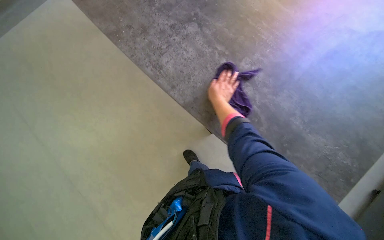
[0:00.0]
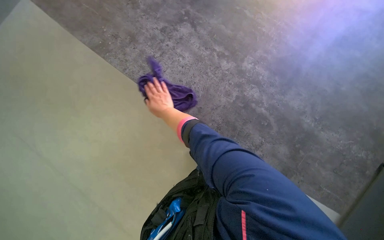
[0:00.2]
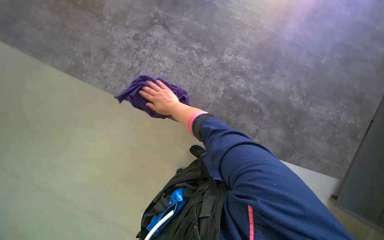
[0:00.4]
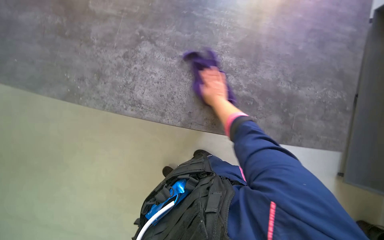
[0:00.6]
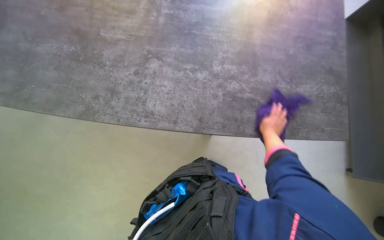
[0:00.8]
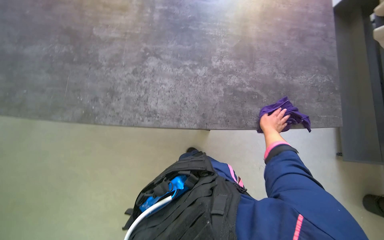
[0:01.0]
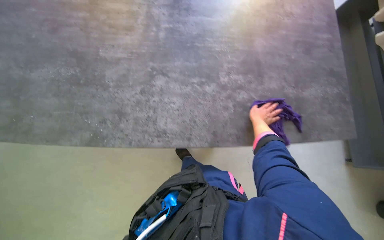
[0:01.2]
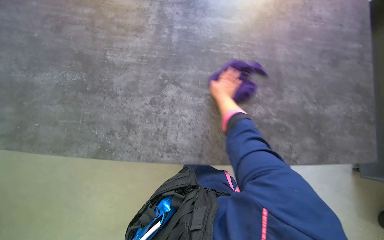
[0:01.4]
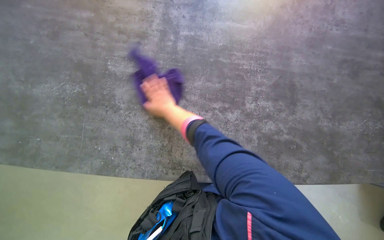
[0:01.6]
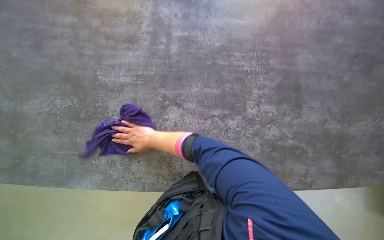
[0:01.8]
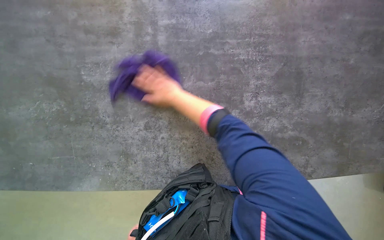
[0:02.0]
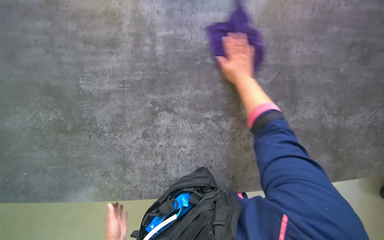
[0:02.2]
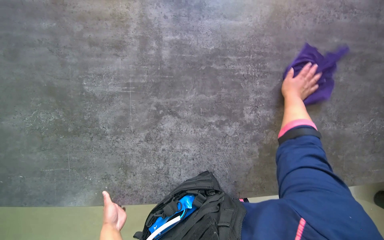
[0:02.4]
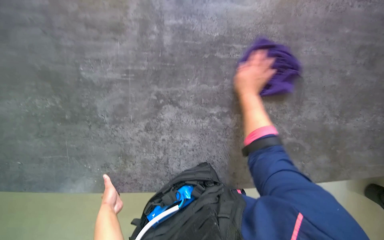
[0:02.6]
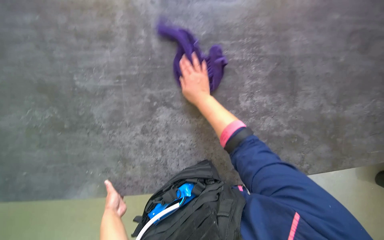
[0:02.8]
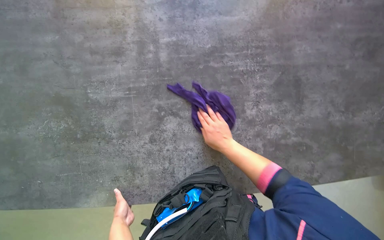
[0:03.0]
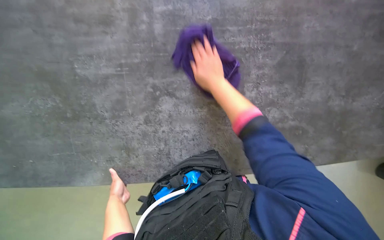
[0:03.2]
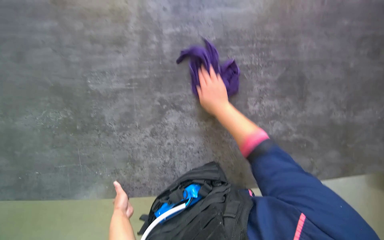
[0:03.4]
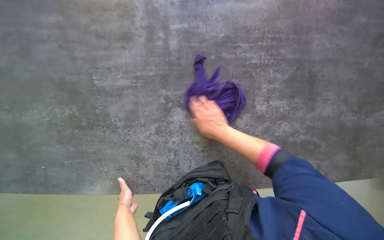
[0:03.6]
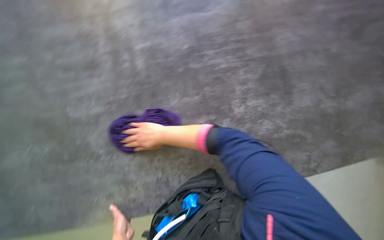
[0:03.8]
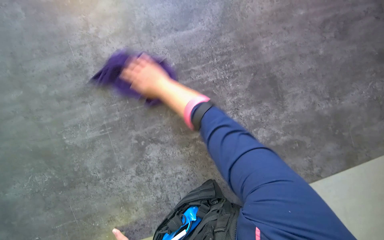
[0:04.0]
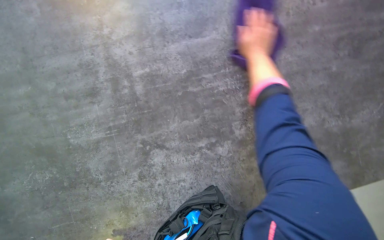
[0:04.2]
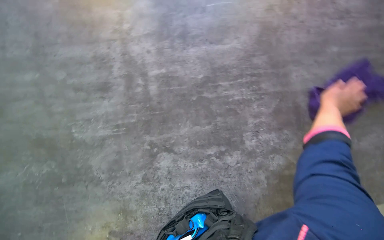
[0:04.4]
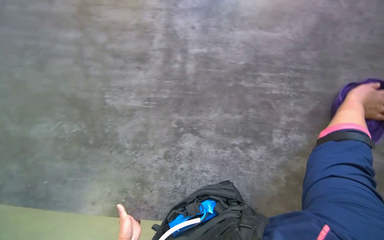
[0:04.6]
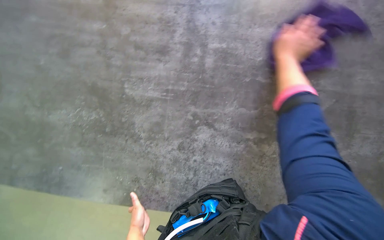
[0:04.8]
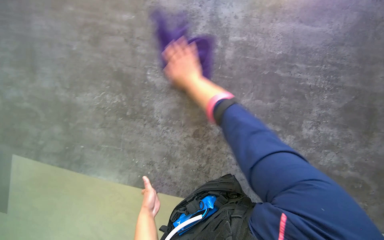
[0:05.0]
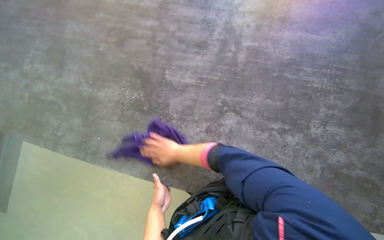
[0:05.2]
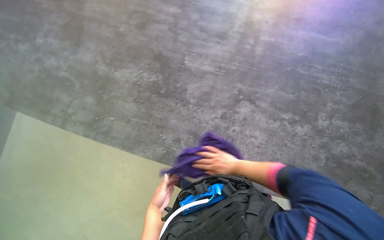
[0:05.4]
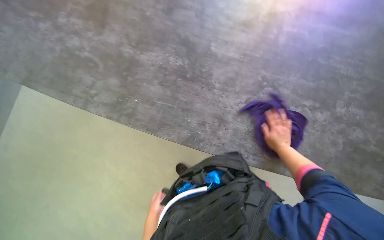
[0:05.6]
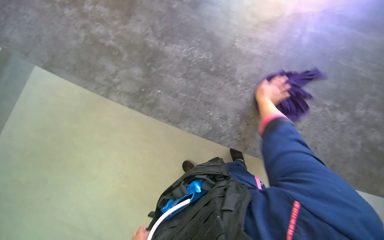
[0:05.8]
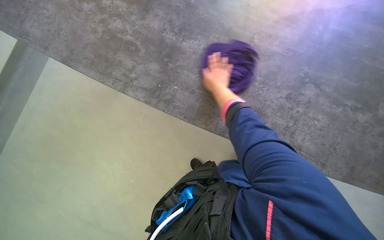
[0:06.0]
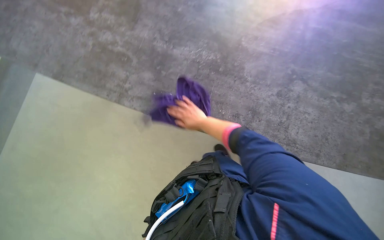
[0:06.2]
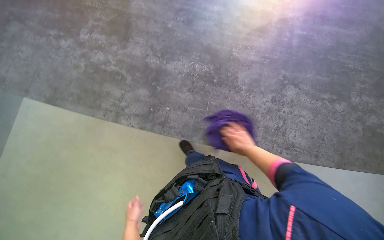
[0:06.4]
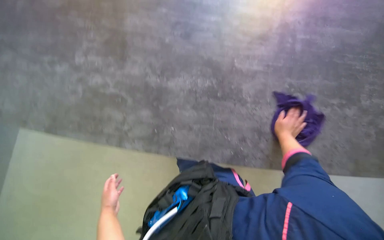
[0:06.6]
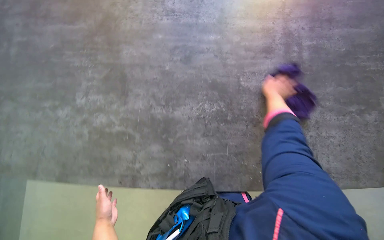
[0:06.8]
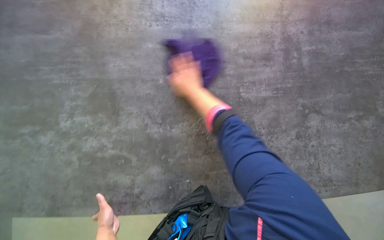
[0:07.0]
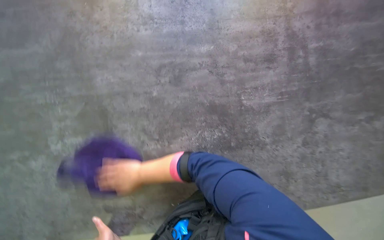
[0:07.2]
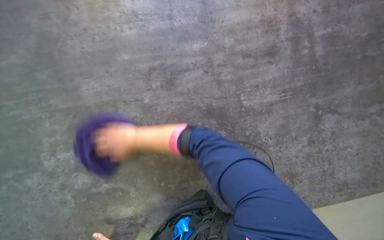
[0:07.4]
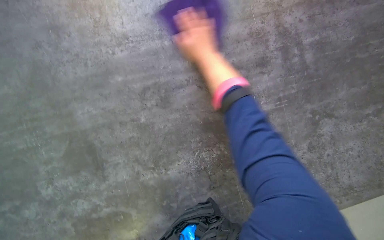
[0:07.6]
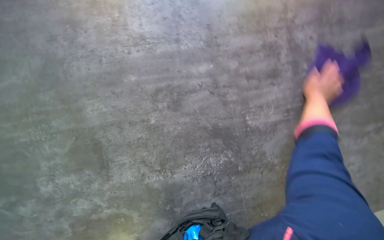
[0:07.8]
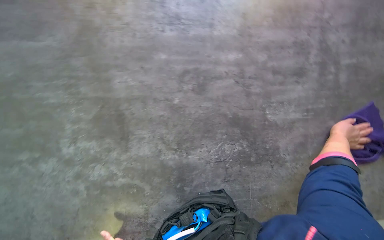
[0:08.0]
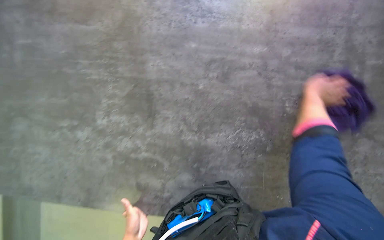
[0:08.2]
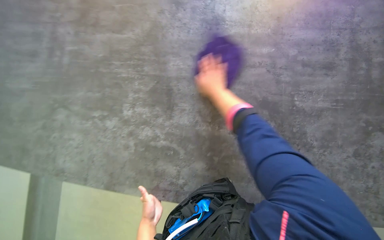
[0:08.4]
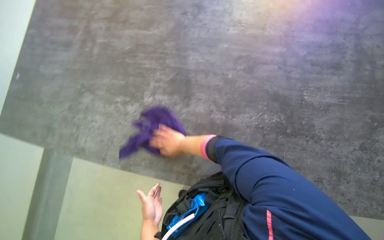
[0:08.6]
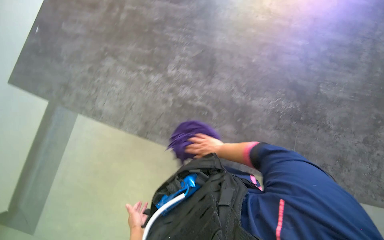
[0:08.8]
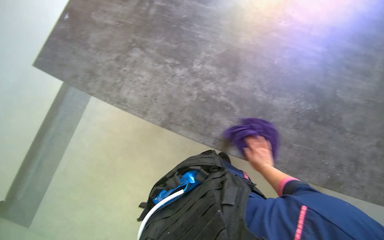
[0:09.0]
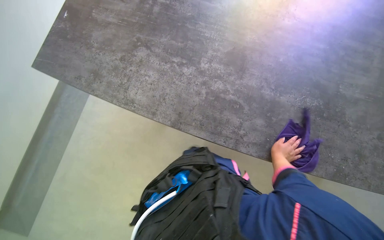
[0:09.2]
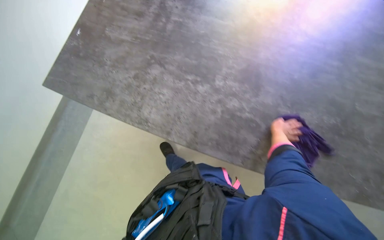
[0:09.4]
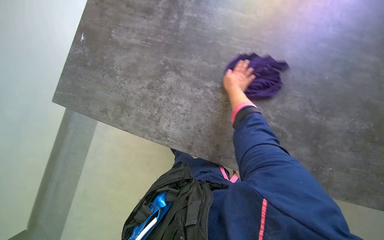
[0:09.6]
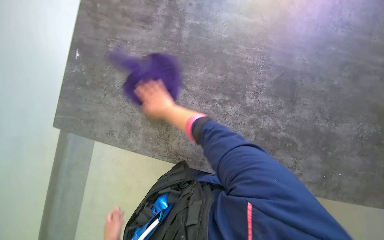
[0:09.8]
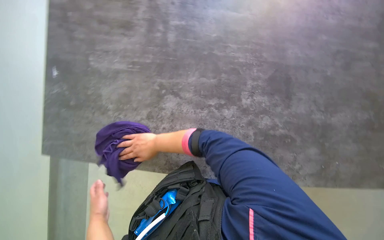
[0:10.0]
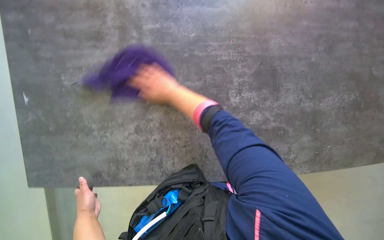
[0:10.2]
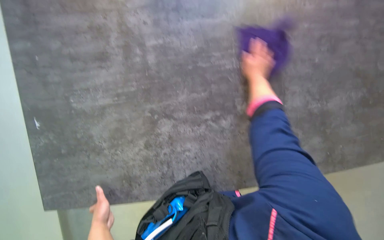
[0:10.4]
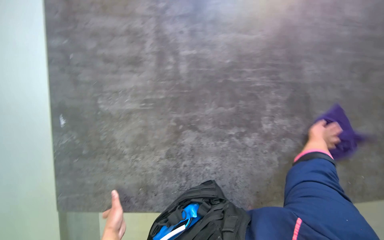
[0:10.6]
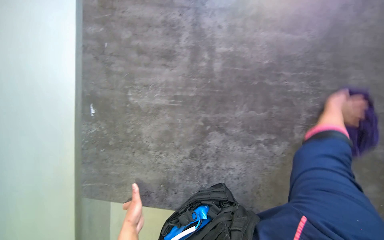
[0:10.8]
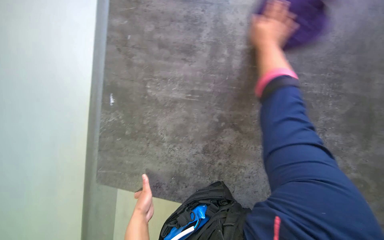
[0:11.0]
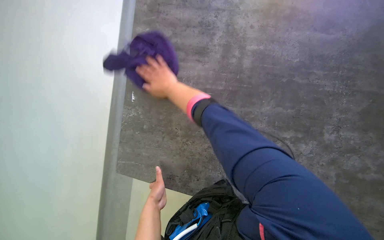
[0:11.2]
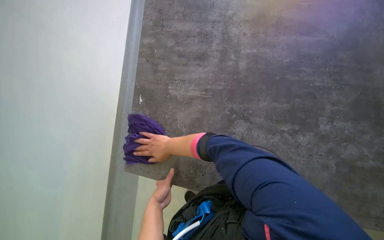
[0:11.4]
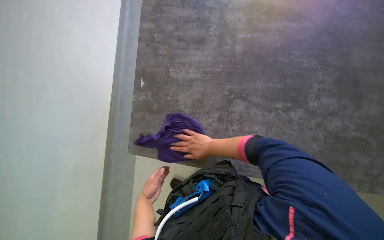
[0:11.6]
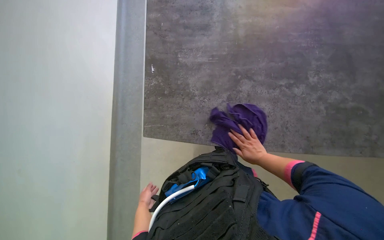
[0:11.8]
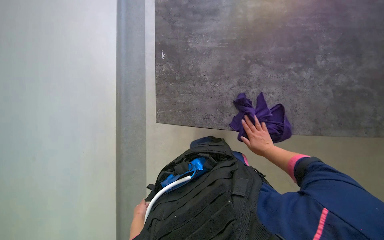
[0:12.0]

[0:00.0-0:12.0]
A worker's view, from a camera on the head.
Job: wiping surfaces.
The whole recording: Wiping shelves and table. The worker wipes down shelves and a large table with a purple cloth.
0.0 to 1.6 s: The wearer moves approximately 40 cm. The scene rotates counterclockwise by roughly 40 degrees.
1.6 to 3.0 s: The right hand moves left and right over roughly 50 cm, changing direction 2 times.
3.0 to 4.4 s: The right hand is displaced to the right and up the picture by approximately 40 cm.
4.4 to 6.0 s: The wearer moves approximately 70 cm. Everything in view rotates approximately 30 degrees clockwise.
6.0 to 7.6 s: The head travels about 50 cm. The scene turns approximately 35 degrees counterclockwise in the picture.
7.6 to 9.0 s: The wearer moves roughly 70 cm. The wearer looks about 10 degrees further upward. The scene rotates clockwise by approximately 35 degrees.
9.0 to 10.4 s: The camera travels about 50 cm. The view tips downward by approximately 15 degrees. The scene rotates counterclockwise by some 25 degrees.
10.4 to 12.0 s: The head travels approximately 50 cm.

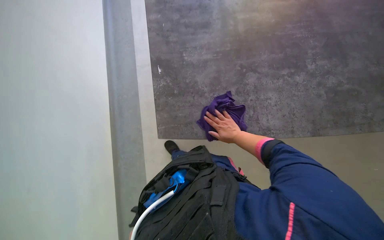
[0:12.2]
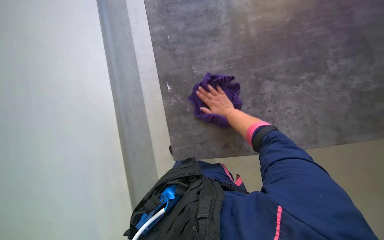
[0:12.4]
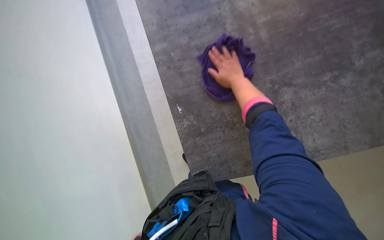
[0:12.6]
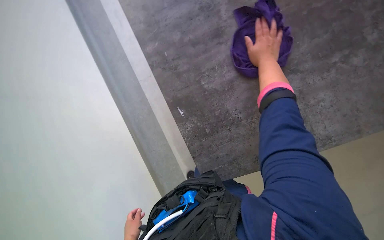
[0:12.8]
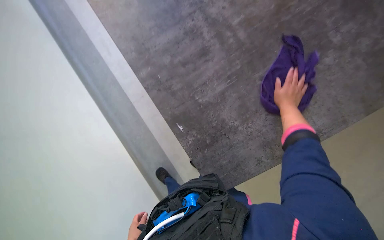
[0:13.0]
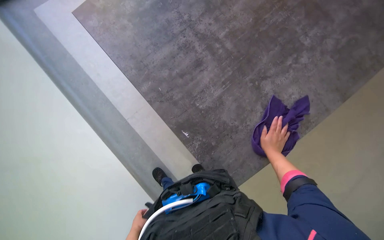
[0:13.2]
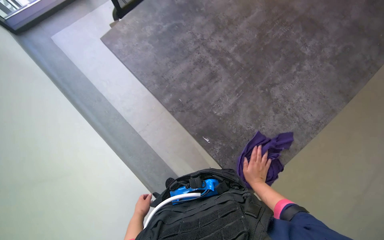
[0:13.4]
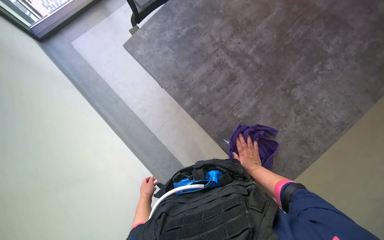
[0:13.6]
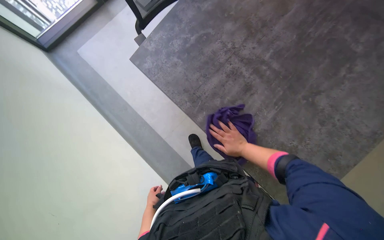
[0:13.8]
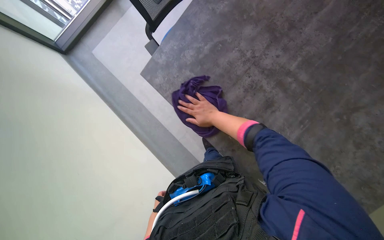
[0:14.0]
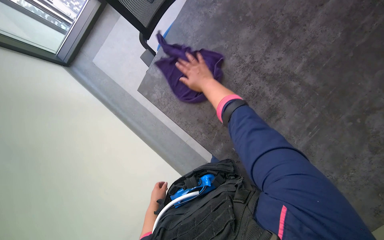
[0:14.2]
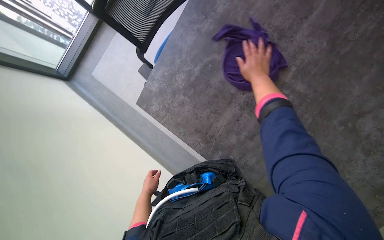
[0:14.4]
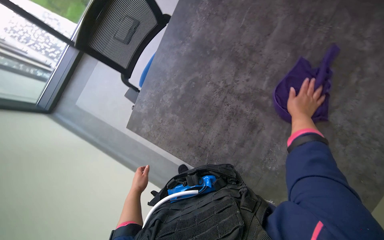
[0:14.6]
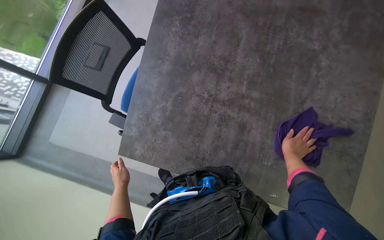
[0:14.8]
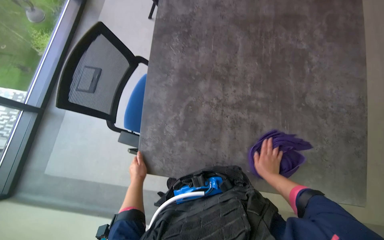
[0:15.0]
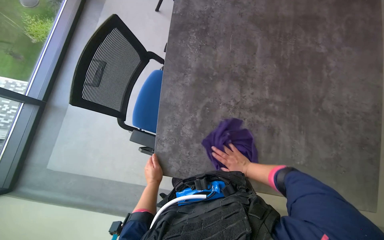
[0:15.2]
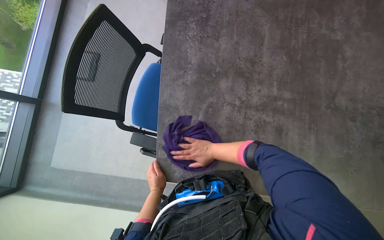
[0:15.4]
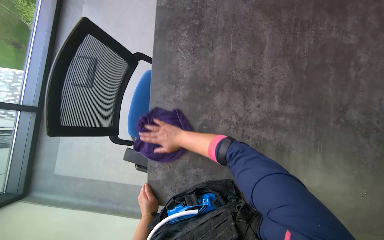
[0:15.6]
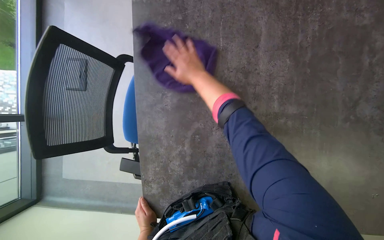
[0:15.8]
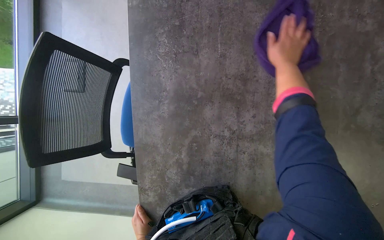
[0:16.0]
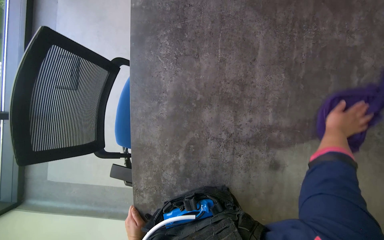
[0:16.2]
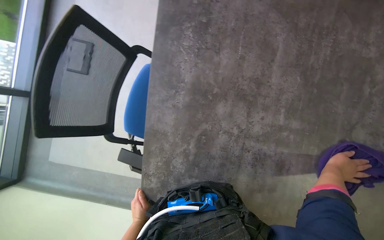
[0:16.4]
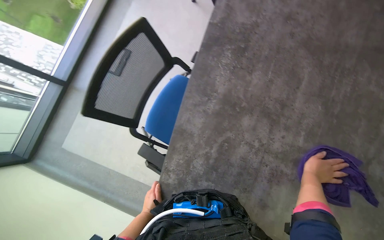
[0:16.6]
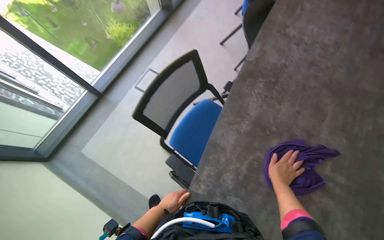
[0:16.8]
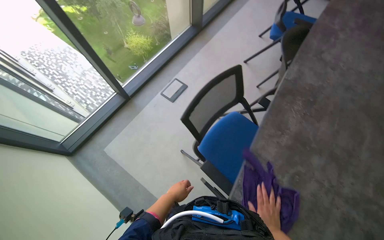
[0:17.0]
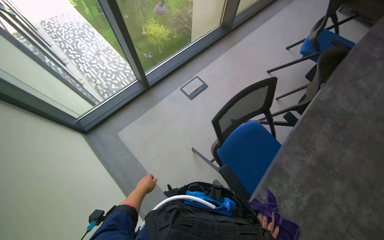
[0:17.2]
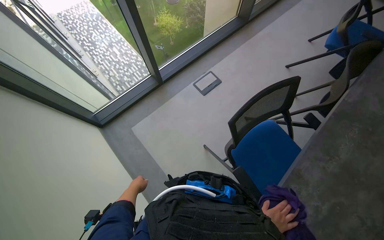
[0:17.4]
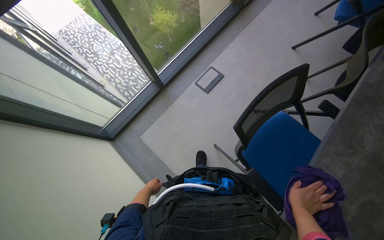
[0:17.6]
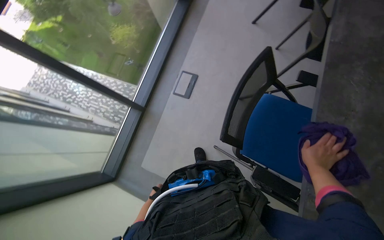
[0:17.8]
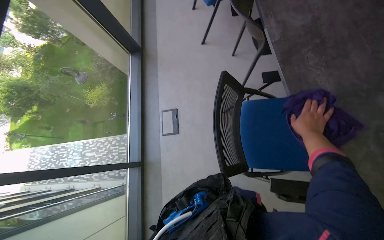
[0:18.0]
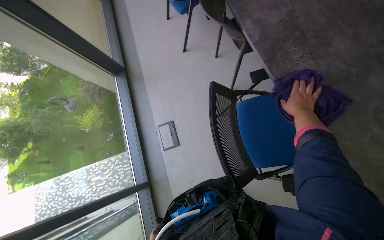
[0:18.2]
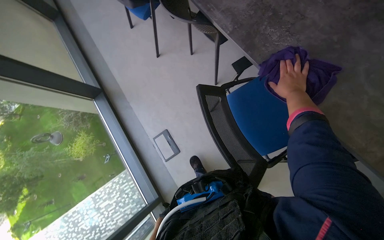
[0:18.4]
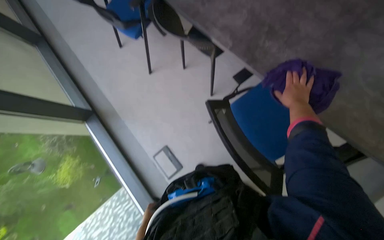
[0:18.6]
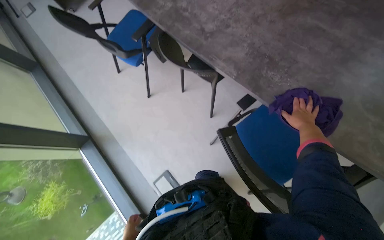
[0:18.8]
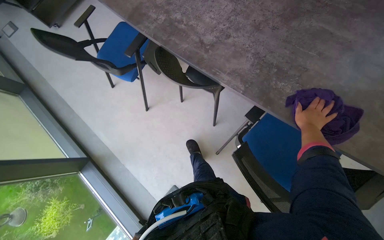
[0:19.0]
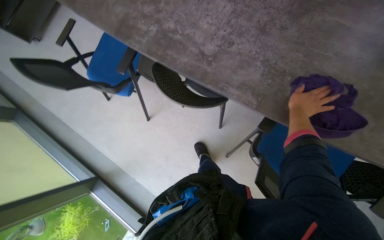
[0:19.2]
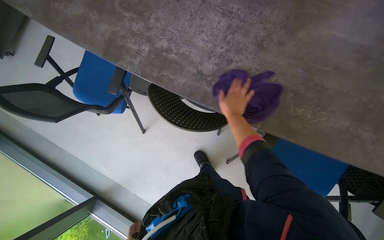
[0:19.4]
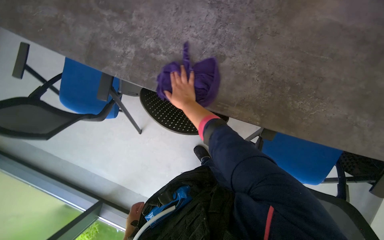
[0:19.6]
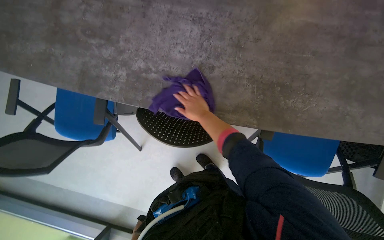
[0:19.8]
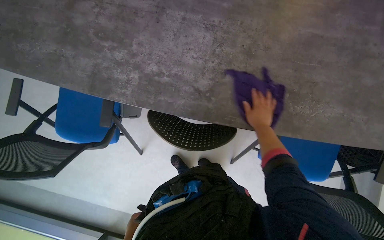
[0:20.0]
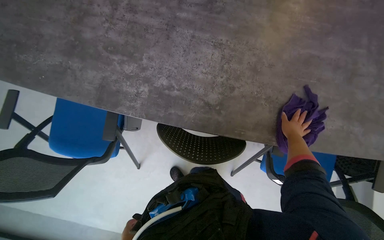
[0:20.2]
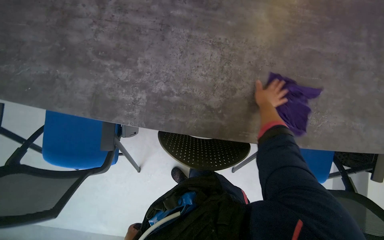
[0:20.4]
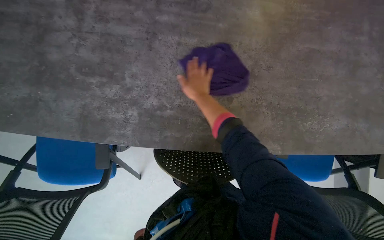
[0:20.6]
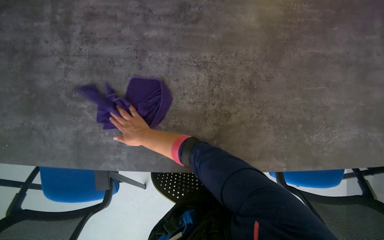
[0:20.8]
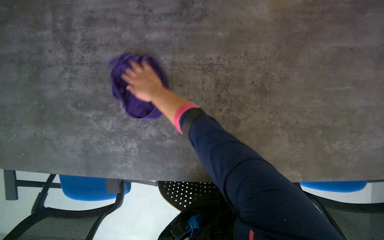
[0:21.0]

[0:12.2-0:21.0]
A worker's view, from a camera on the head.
Job: wiping surfaces.
The whole recording: Wiping shelves and table. The worker wipes down shelves and a large table with a purple cloth.
12.2 to 13.6 s: The wearer moves approximately 50 cm. The scene turns roughly 35 degrees counterclockwise in the picture.
13.6 to 15.2 s: The camera travels approximately 60 cm. Everything in view rotates roughly 35 degrees counterclockwise.
15.2 to 16.6 s: The right hand goes approximately 10 cm to the right.
16.6 to 18.0 s: The view tips upward by approximately 20 degrees. The scene turns some 30 degrees counterclockwise in the picture.
18.0 to 19.6 s: The camera is carried roughly 70 cm. The wearer's head swings roughly 60 degrees to the right.
19.6 to 21.0 s: The right hand reaches roughly 25 cm to the right, then returns.
